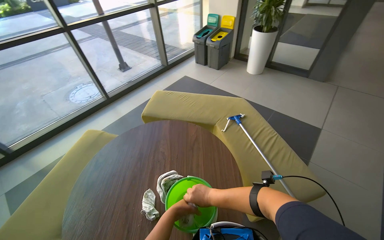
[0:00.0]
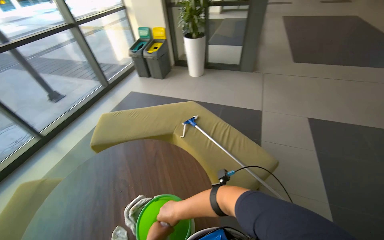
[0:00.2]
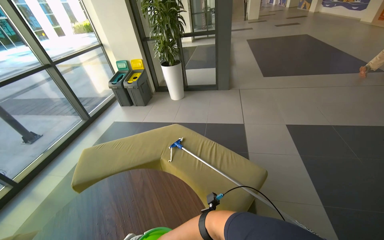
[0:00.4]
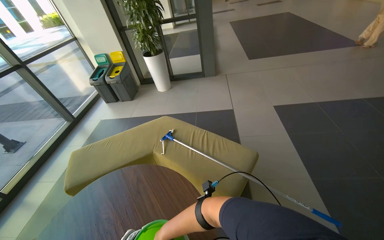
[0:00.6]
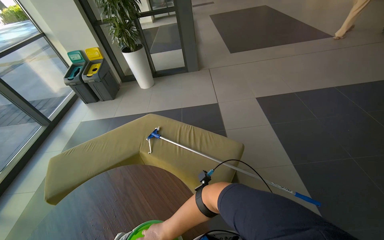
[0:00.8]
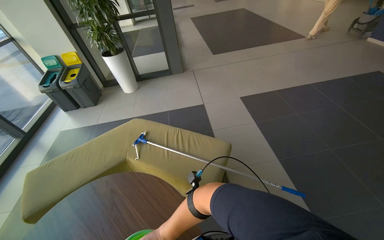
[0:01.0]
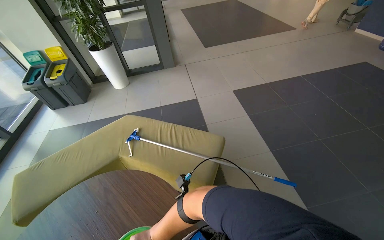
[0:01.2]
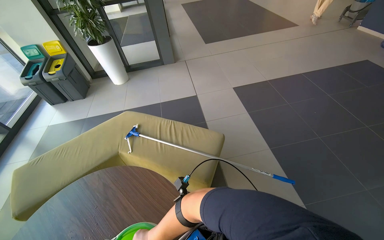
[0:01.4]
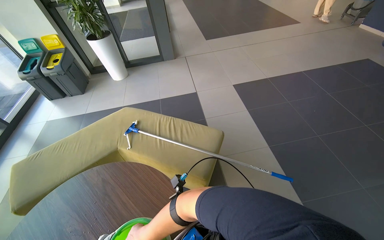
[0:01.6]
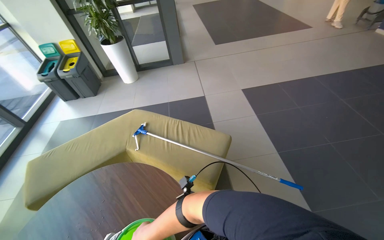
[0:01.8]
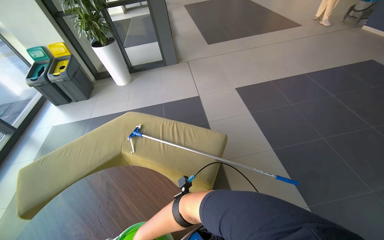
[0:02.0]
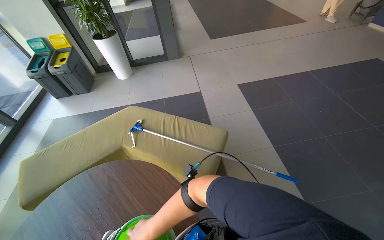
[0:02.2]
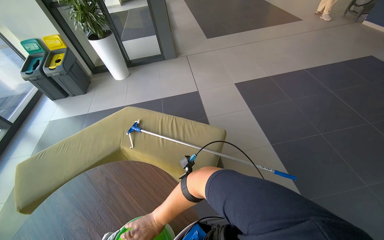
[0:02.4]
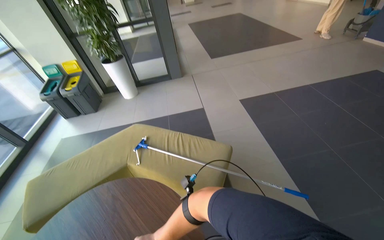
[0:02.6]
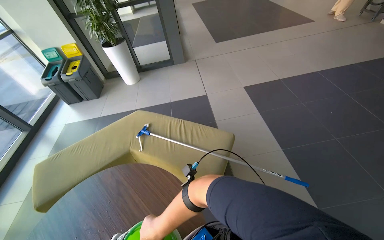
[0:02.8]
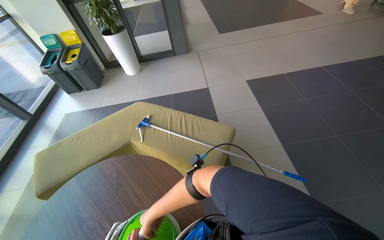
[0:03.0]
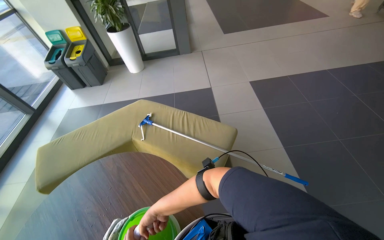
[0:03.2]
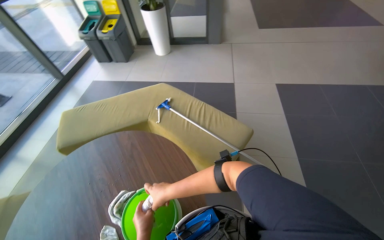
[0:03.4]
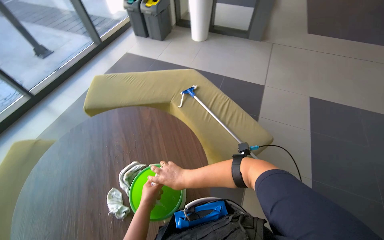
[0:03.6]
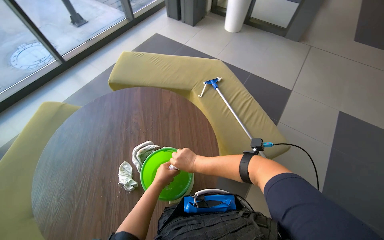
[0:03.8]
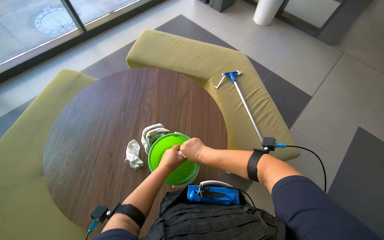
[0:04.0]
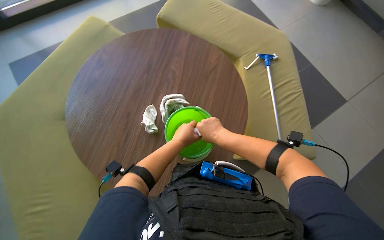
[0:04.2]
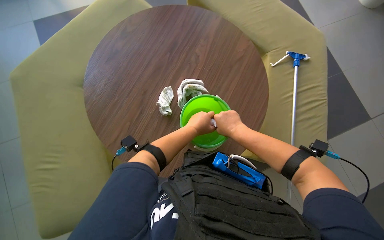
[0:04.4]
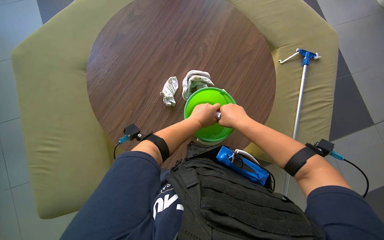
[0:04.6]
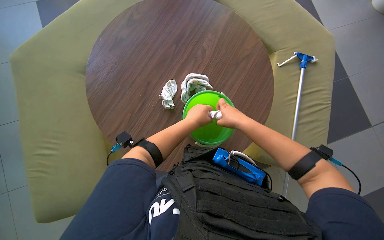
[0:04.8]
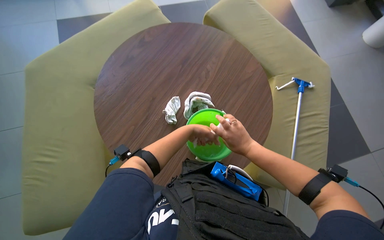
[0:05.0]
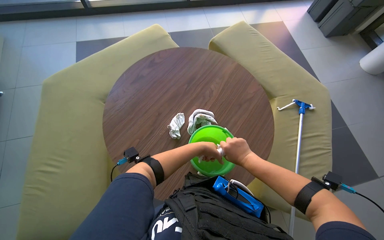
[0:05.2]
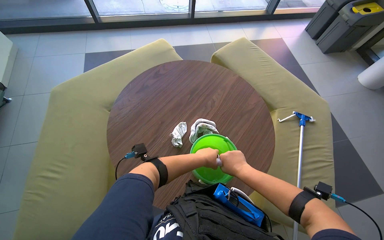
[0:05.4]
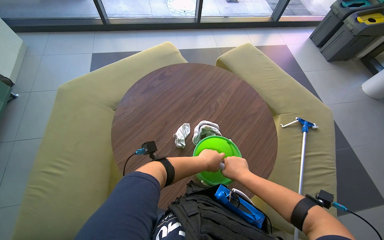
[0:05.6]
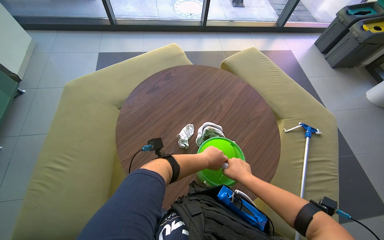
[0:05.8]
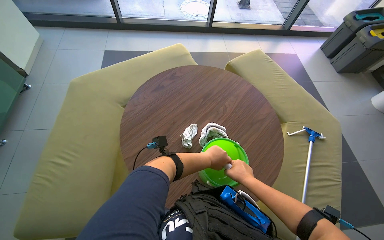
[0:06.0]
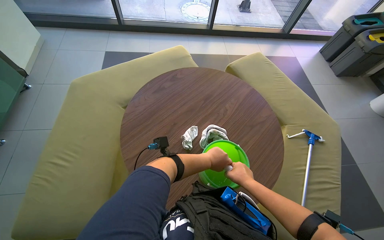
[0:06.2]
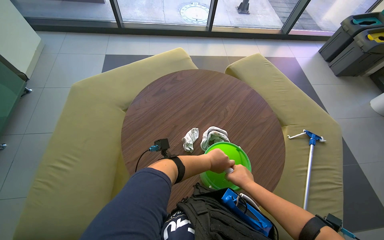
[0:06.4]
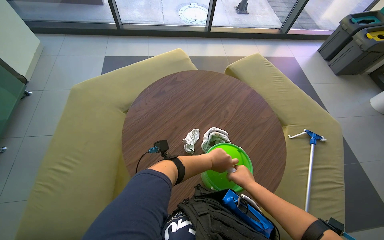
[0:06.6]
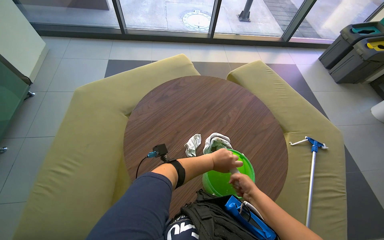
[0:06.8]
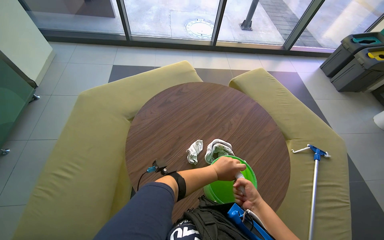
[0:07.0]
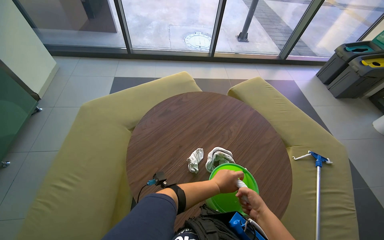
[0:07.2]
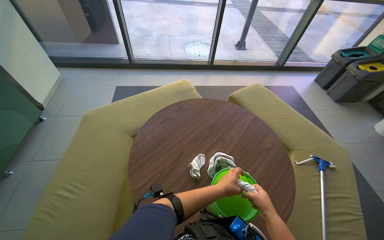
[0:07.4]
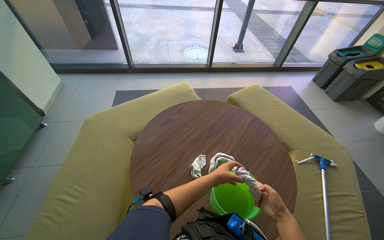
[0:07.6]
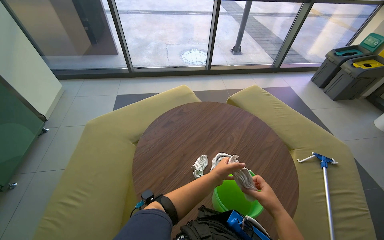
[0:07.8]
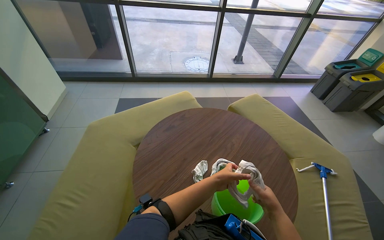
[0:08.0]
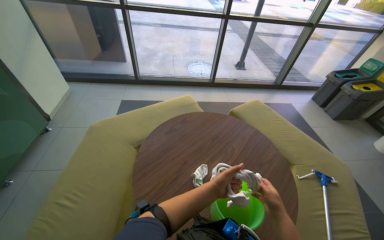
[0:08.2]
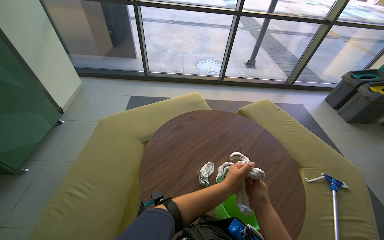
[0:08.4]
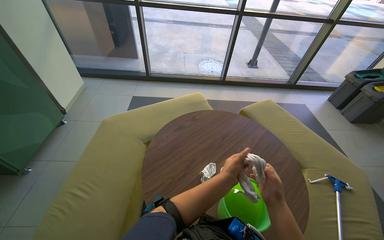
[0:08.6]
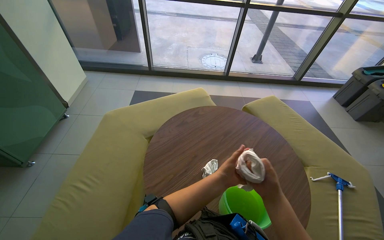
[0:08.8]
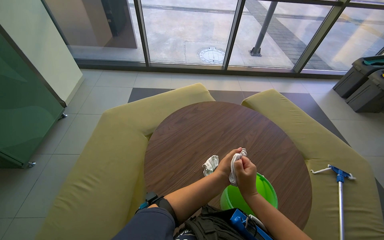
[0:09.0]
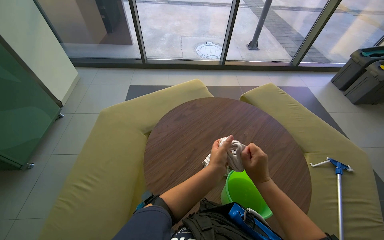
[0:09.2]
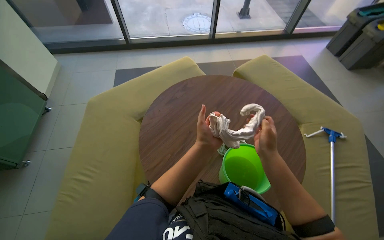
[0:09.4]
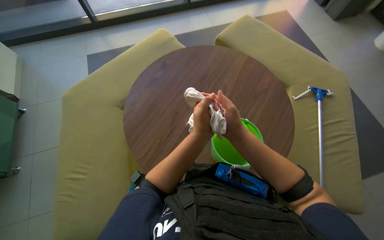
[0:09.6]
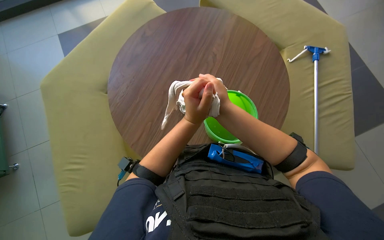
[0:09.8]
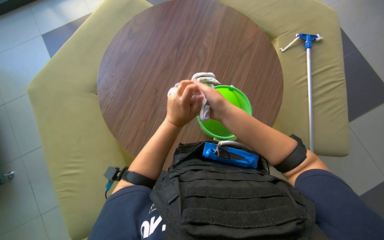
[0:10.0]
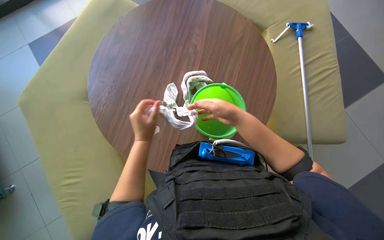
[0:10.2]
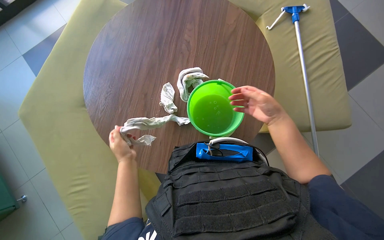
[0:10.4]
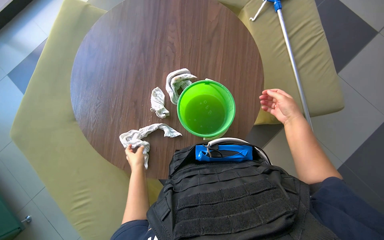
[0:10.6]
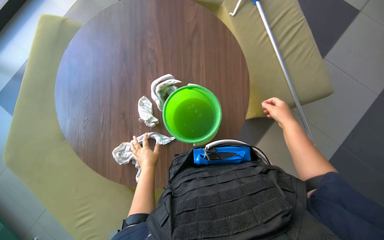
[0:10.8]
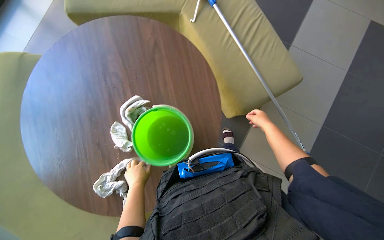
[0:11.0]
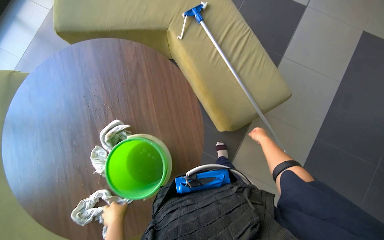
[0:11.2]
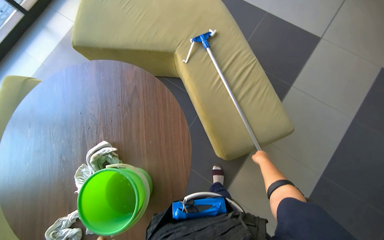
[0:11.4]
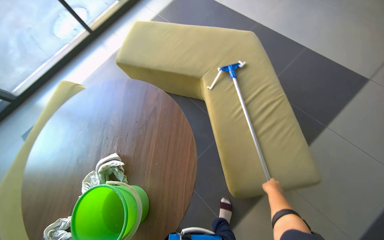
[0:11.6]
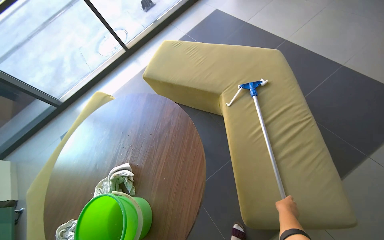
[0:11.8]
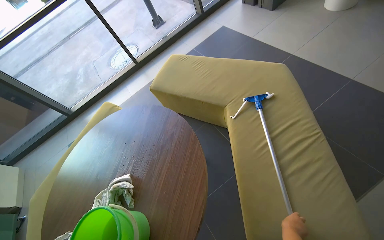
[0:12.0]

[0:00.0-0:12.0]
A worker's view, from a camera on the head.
Job: preparing cleaning supplies.
The whole recording: Preparing cleaning tools. The worker removes and wrings cloths, then attaches a clean cloth to the mop head.
0:00.0 to 0:01.6: The camera travels some 70 cm. The wearer looks approximately 35 degrees further to the right.
0:03.0 to 0:04.4: The wearer's head swings approximately 75 degrees to the left. The camera pitches downward, by roughly 25 degrees.
0:04.4 to 0:06.0: The view tilts approximately 15 degrees upward.
0:06.0 to 0:07.6: The wearer looks some 10 degrees further upward.
0:07.6 to 0:09.0: The right hand goes roughly 20 cm to the left and up the picture.
0:09.0 to 0:10.4: The view tips downward by some 30 degrees. Everything in view rotates approximately 35 degrees counterclockwise.

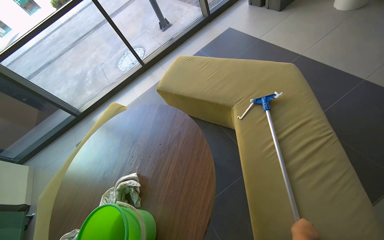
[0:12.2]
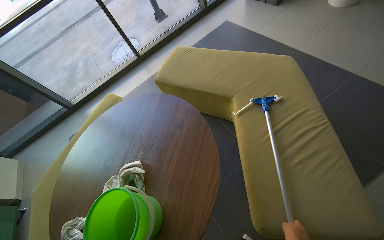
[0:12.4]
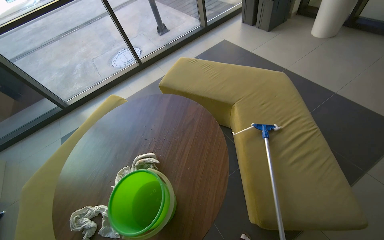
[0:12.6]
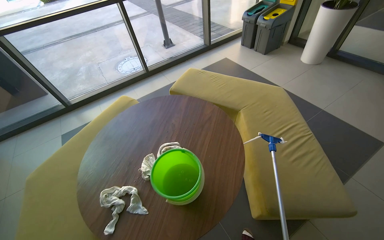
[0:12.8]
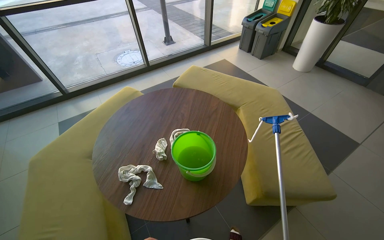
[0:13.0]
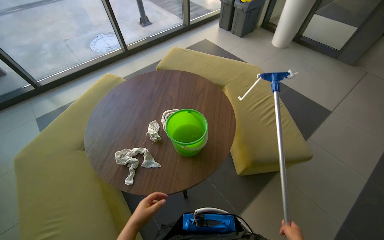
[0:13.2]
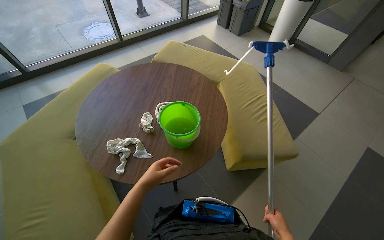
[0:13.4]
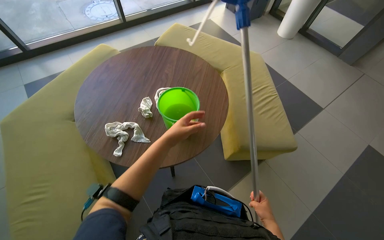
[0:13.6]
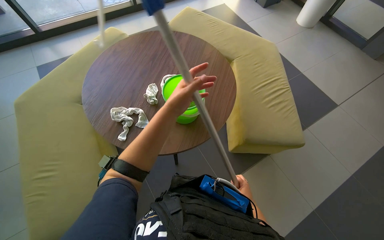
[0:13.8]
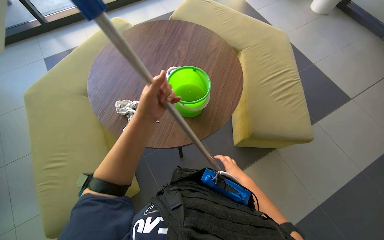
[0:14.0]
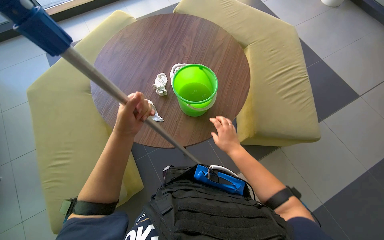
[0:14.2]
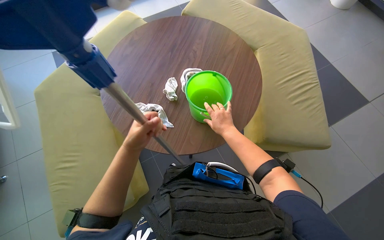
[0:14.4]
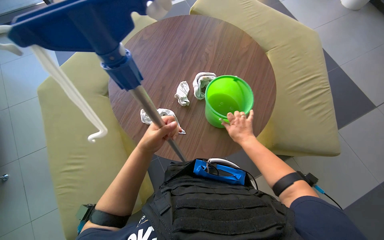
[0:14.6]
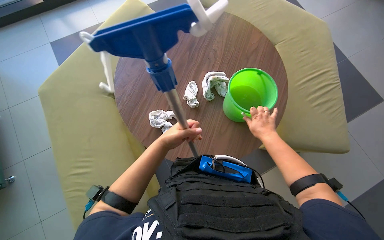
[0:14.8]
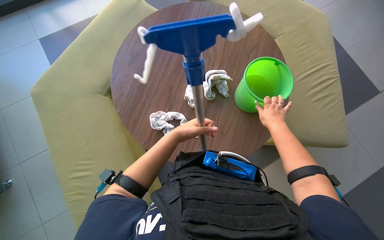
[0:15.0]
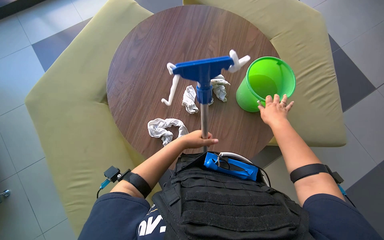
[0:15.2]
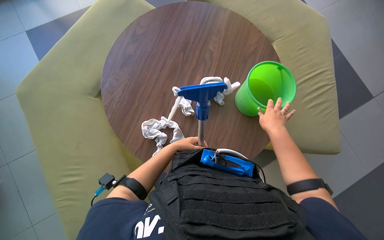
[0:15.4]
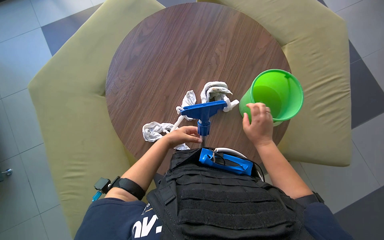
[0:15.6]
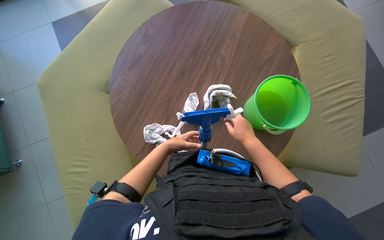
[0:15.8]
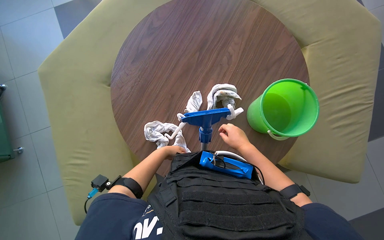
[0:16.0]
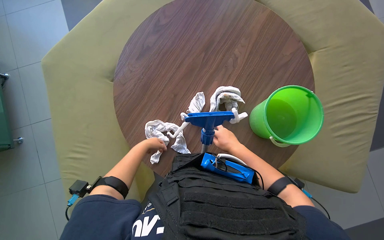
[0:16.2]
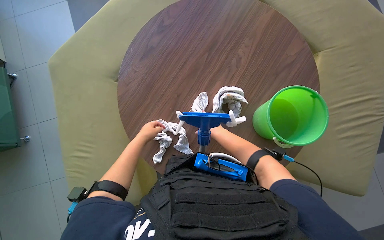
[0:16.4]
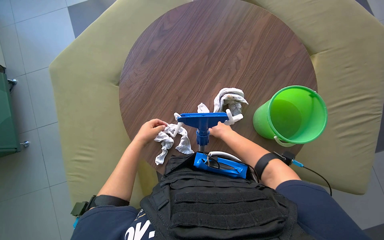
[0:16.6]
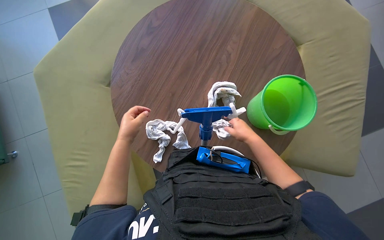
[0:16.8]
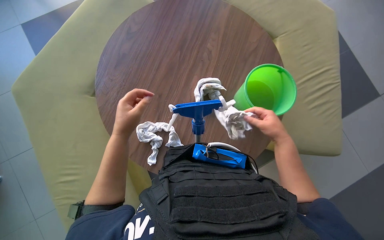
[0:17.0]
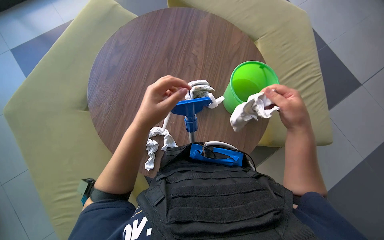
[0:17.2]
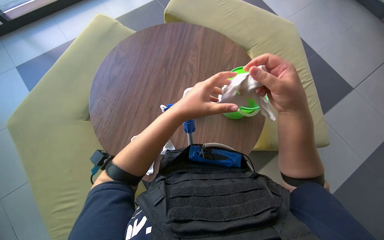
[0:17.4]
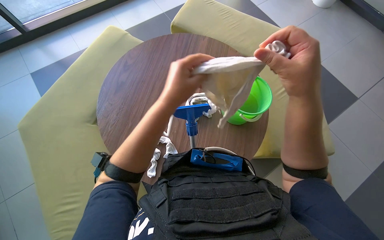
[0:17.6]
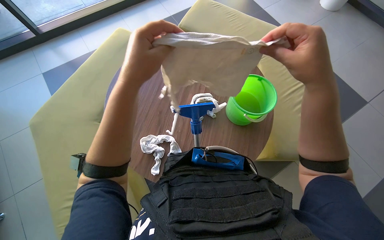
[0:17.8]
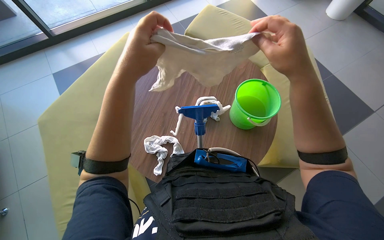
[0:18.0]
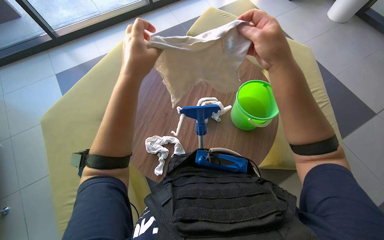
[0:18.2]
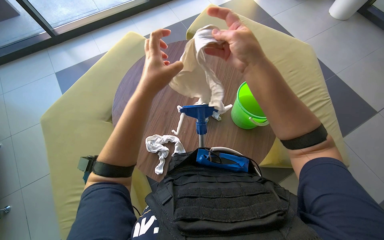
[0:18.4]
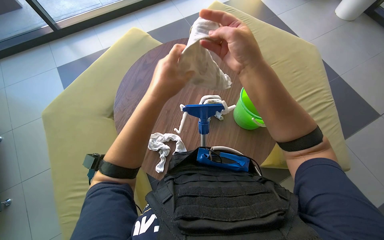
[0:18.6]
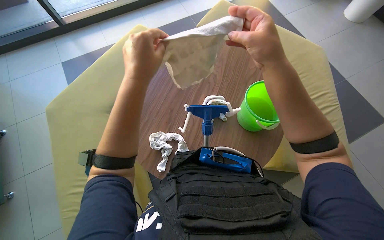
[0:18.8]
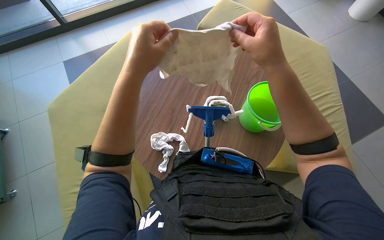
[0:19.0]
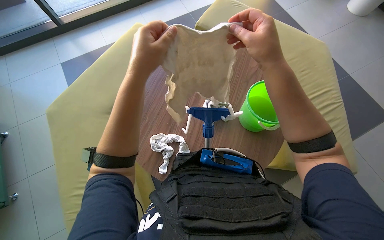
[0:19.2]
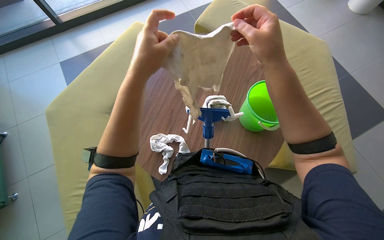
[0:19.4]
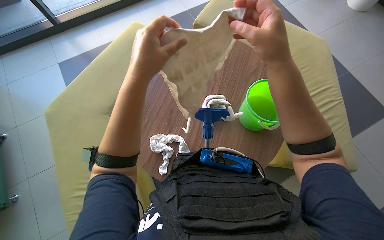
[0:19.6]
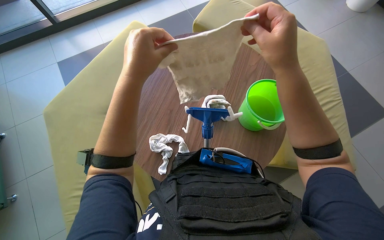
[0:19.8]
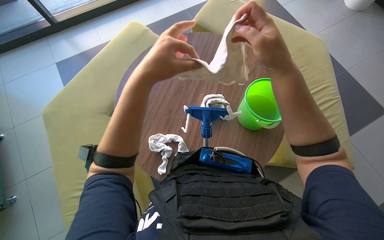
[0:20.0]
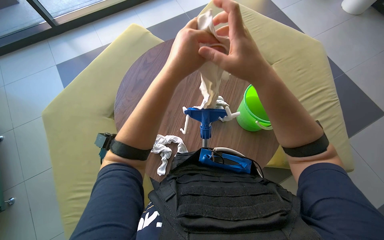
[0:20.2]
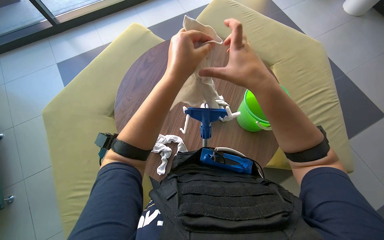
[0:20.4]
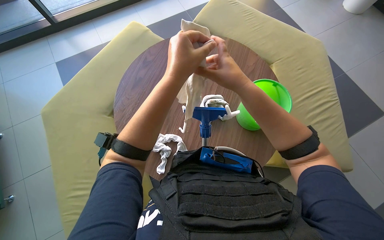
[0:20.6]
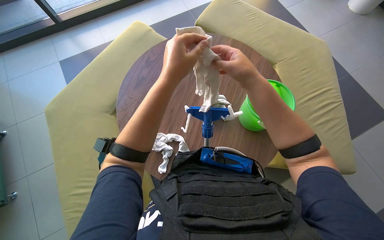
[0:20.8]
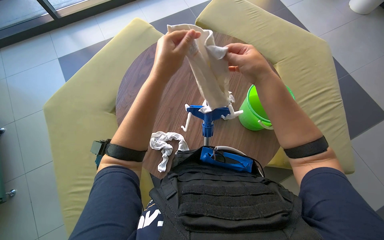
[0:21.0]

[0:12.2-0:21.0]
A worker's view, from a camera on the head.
Job: preparing cleaning supplies.
The whole recording: Preparing cleaning tools. The worker removes and wrings cloths, then attaches a clean cloth to the mop head.
0:12.2 to 0:13.6: The camera travels some 70 cm. The view pans to the right by some 20 degrees.
0:13.6 to 0:15.2: The right hand shifts some 30 cm up the picture; the left hand travels to the left and back again, some 10 cm each way.
0:15.2 to 0:16.6: The hands both shift to the left by roughly 15 cm.
0:16.6 to 0:18.0: The view tips upward by about 15 degrees. The left hand travels nearer to the camera and up the picture by approximately 30 cm. Meanwhile the right hand heads nearer to the camera, covering about 35 cm.
0:19.6 to 0:21.0: The right hand is displaced farther from the camera by approximately 10 cm.
